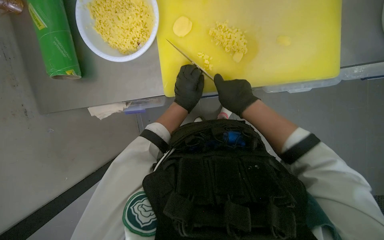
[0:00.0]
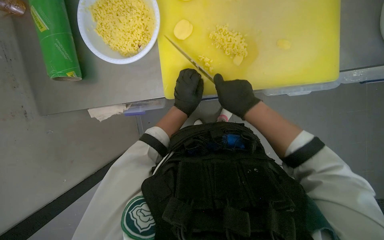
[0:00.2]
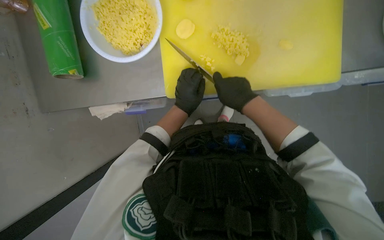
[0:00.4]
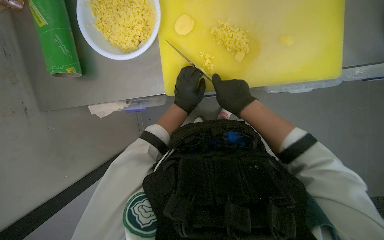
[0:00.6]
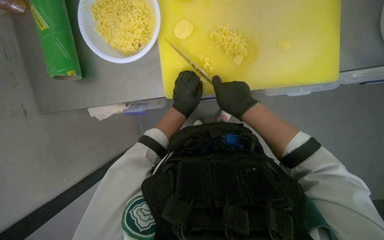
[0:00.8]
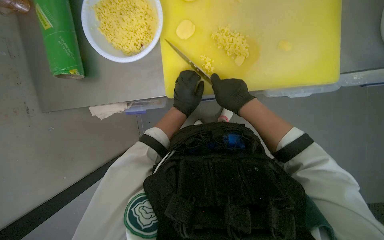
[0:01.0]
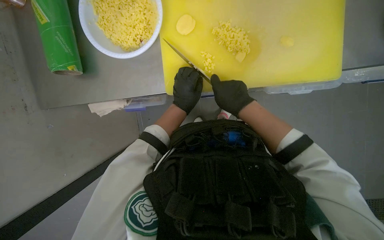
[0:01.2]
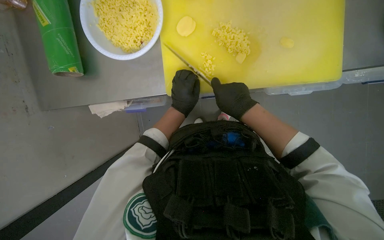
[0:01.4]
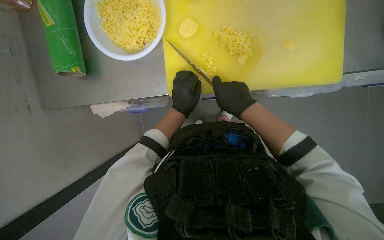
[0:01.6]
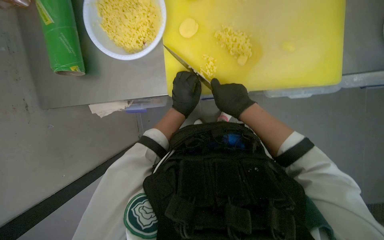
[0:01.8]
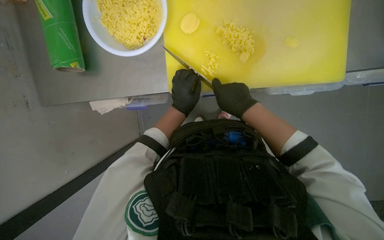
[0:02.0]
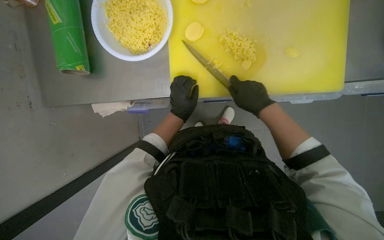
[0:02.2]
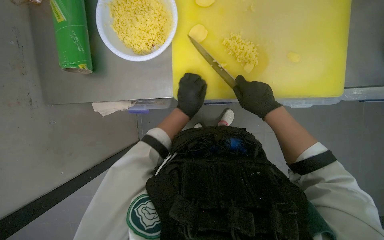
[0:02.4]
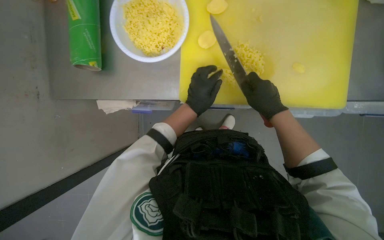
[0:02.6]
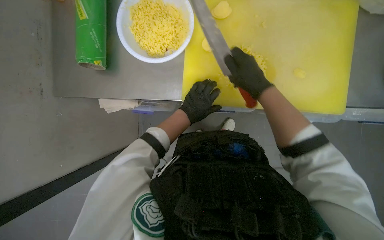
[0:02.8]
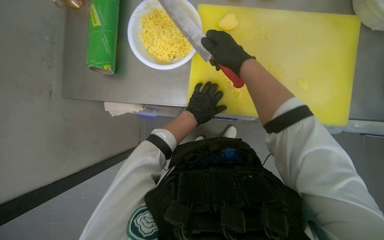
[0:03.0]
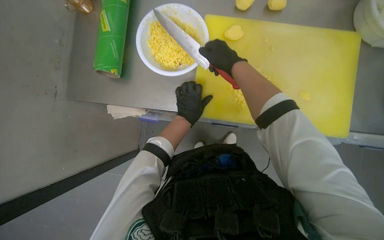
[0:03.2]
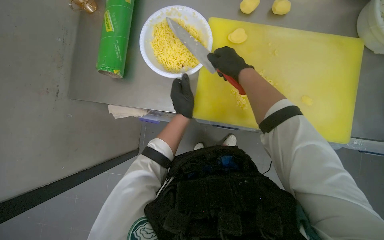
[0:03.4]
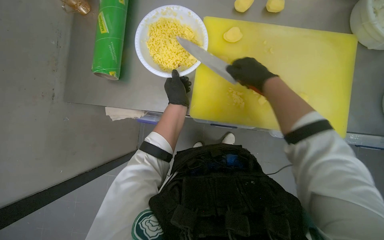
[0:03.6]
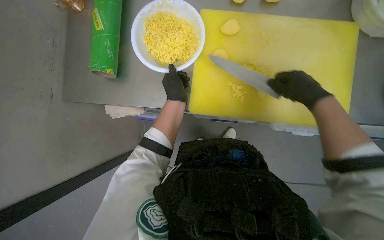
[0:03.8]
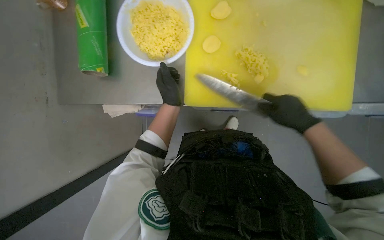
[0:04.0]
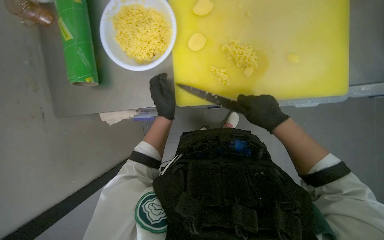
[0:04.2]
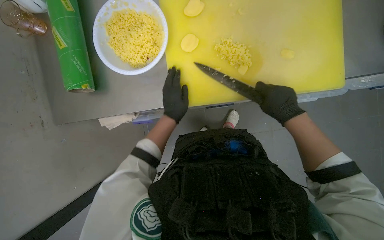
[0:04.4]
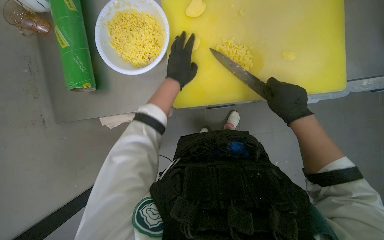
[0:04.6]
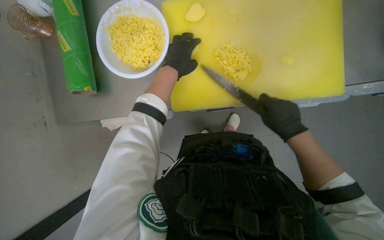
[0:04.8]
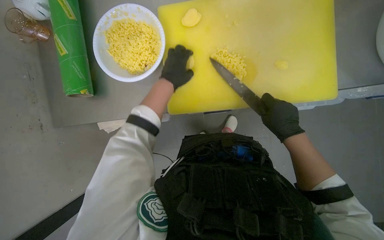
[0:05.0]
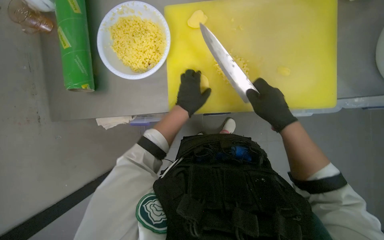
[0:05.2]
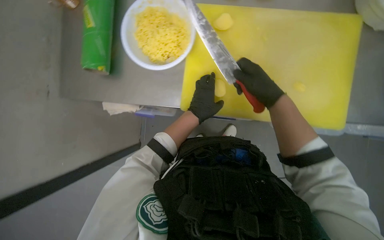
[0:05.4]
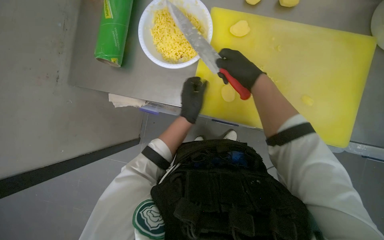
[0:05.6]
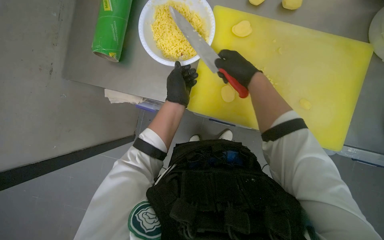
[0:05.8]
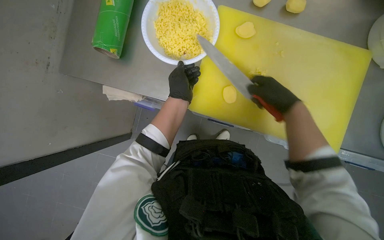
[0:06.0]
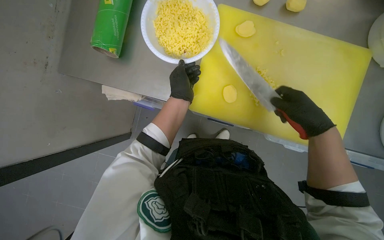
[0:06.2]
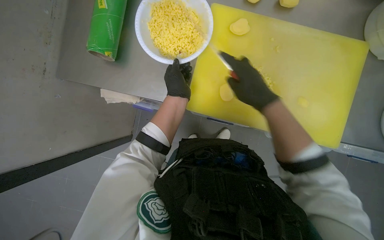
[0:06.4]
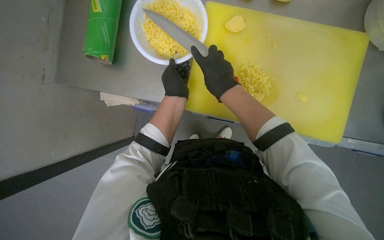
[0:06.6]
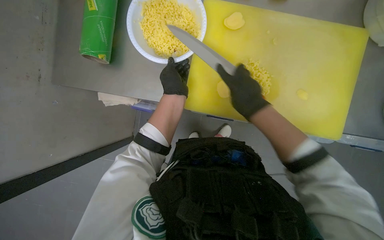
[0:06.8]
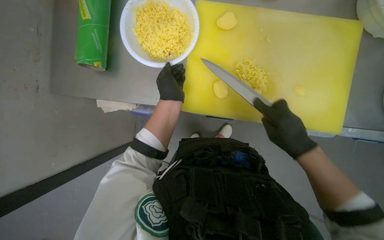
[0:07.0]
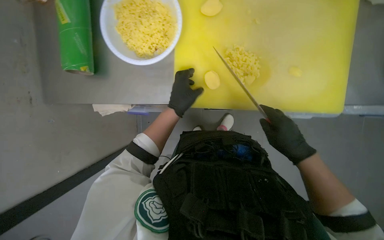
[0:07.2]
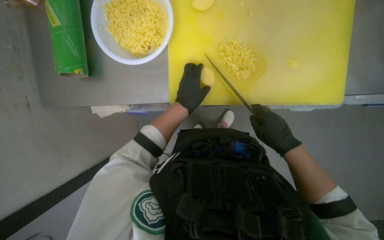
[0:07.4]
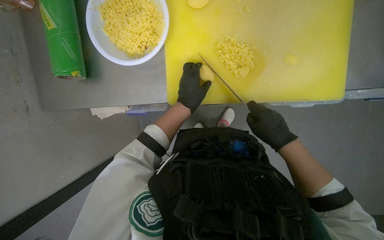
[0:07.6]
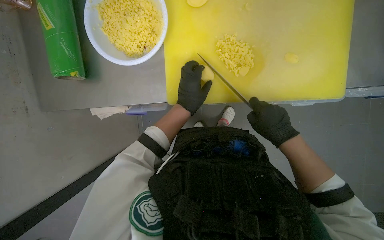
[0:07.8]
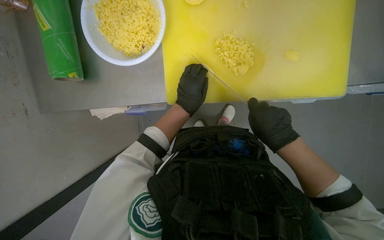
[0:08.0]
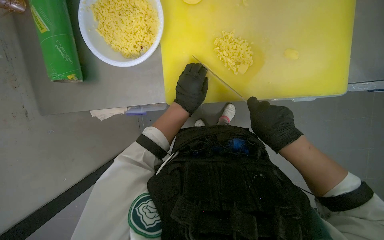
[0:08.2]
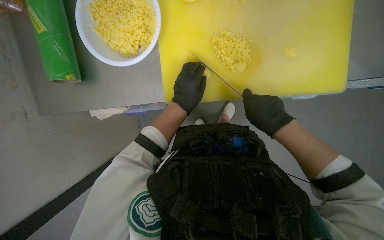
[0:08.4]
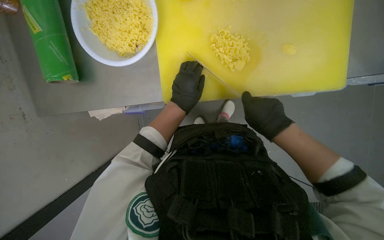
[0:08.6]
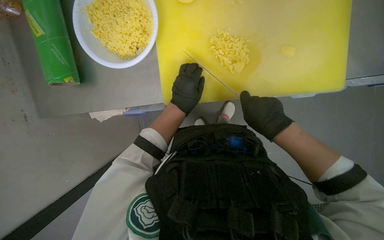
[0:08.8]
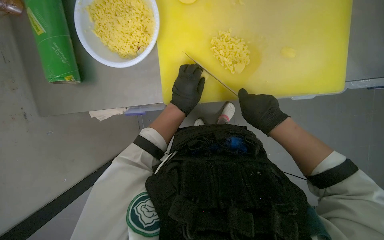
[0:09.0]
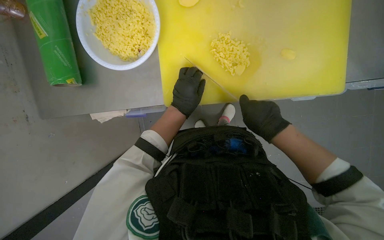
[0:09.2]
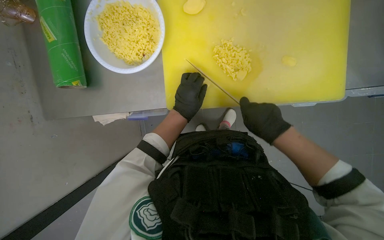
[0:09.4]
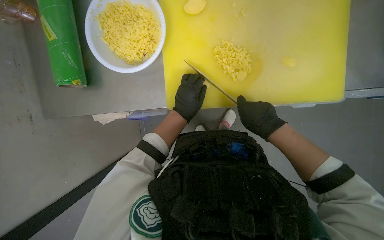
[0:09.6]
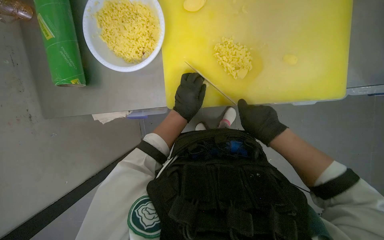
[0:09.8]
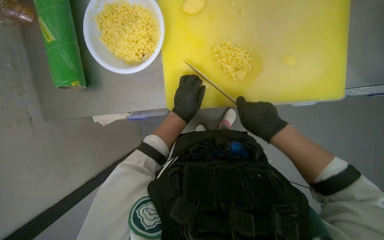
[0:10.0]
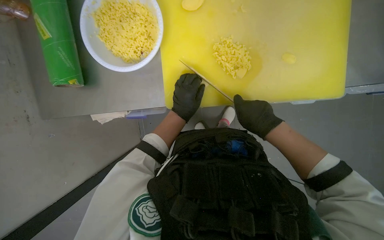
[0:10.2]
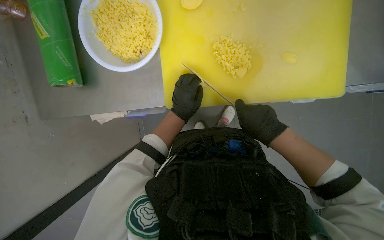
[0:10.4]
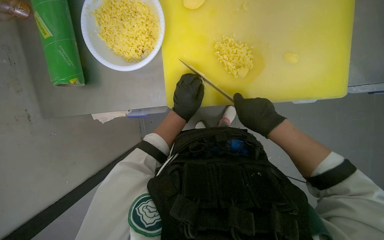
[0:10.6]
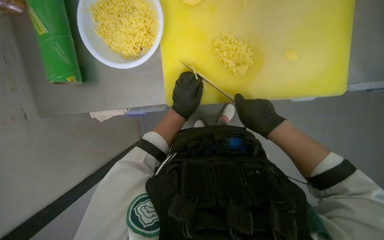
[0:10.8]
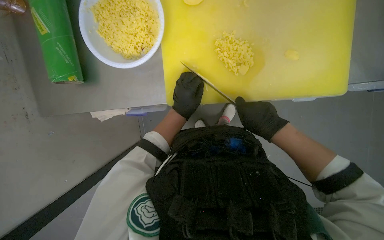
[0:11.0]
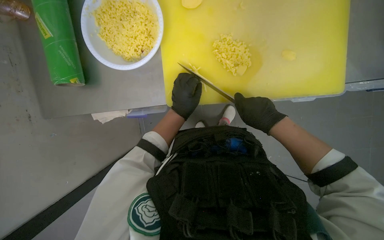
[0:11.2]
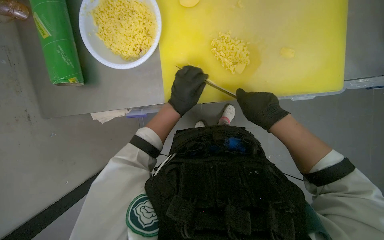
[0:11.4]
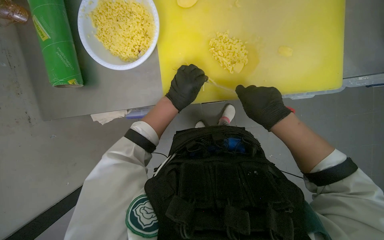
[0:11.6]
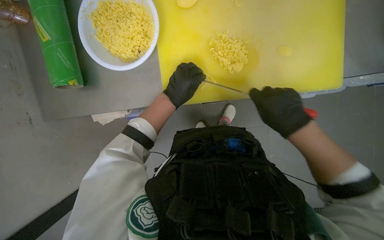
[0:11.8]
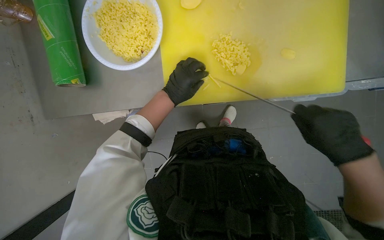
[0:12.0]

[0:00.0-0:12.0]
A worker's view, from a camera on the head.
Job: preparing food.
The whole recording: Slicing and dicing potatoes. The worker slices and dices potatoes on a yellow cutting board, then transfers them to a white bowl.
0:00.0 to 0:01.6: The hands work in one place, with small movements.
0:01.6 to 0:03.0: The right hand is displaced up the picture and nearer to the camera by roughly 20 cm.
0:03.0 to 0:04.4: The right hand moves down the picture and to the right, some 25 cm.
0:06.0 to 0:07.6: The right hand shifts approximately 20 cm down the picture, and travels to the left and back again, about 15 cm each way.
0:07.6 to 0:10.4: The hands stay close to where they were, moving slightly.
0:10.4 to 0:12.0: The right hand heads to the right, covering roughly 10 cm.

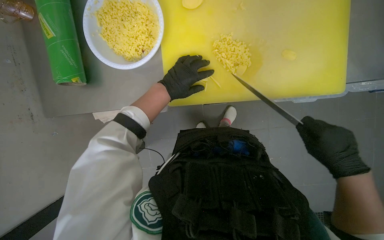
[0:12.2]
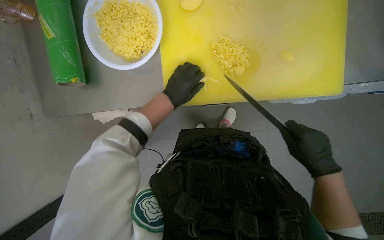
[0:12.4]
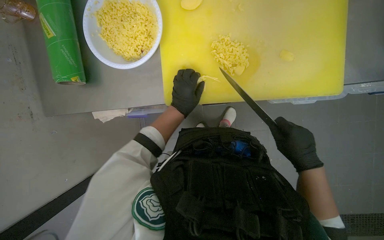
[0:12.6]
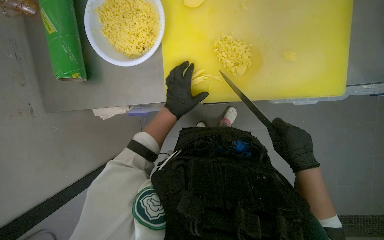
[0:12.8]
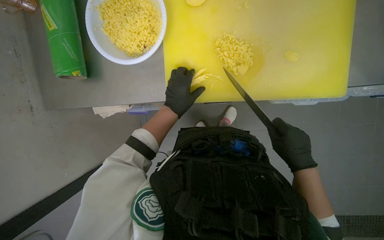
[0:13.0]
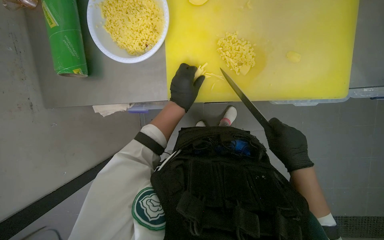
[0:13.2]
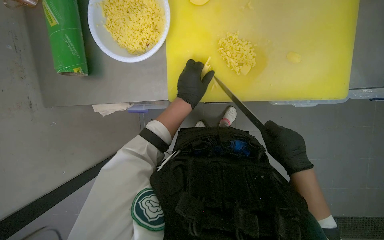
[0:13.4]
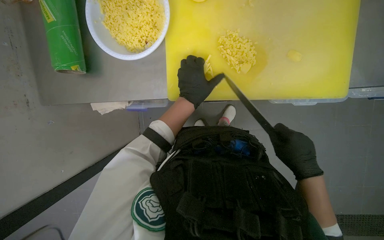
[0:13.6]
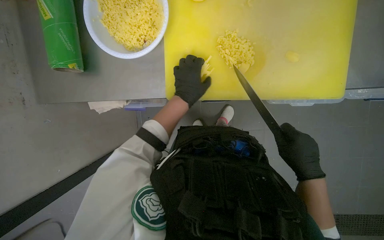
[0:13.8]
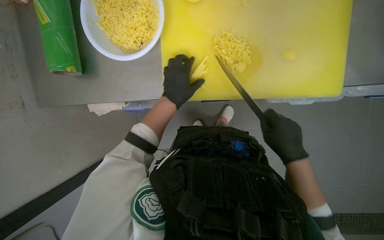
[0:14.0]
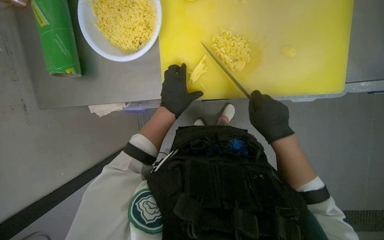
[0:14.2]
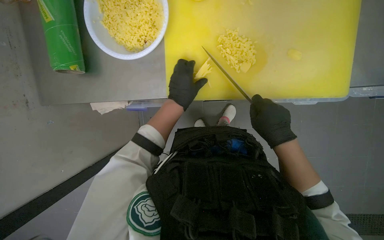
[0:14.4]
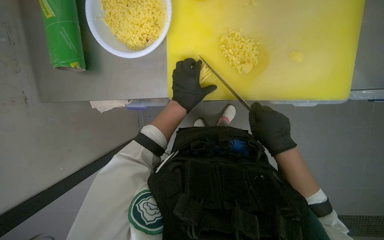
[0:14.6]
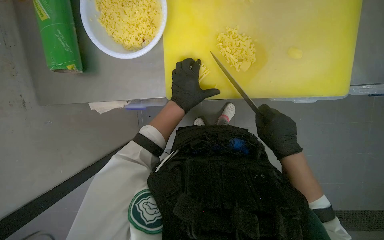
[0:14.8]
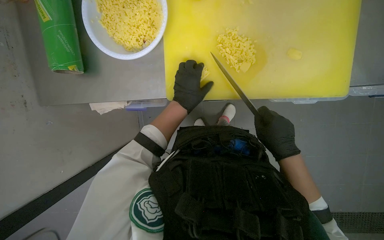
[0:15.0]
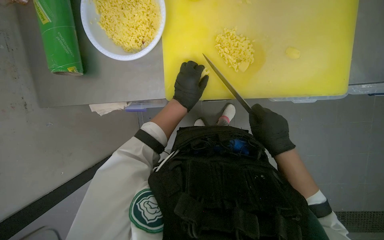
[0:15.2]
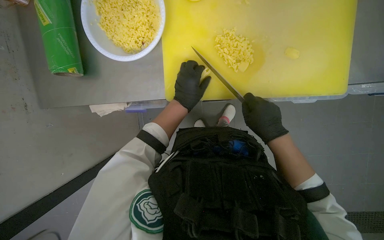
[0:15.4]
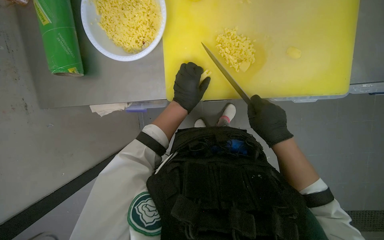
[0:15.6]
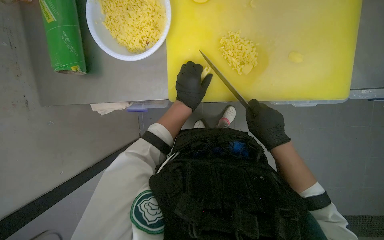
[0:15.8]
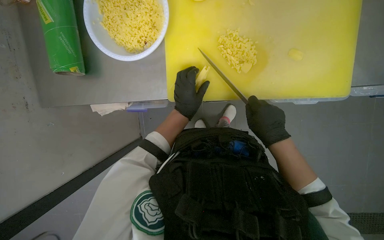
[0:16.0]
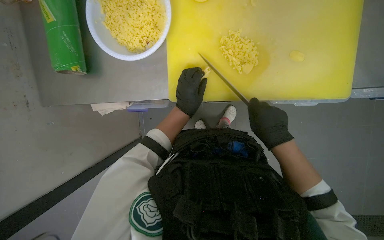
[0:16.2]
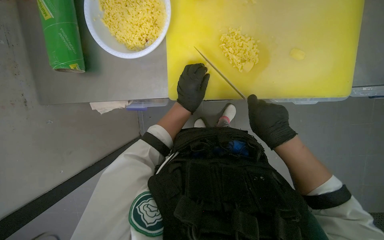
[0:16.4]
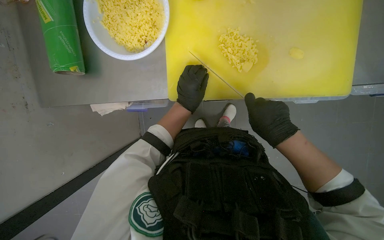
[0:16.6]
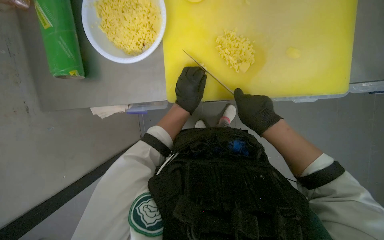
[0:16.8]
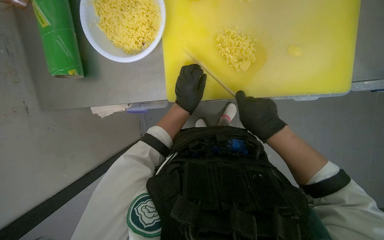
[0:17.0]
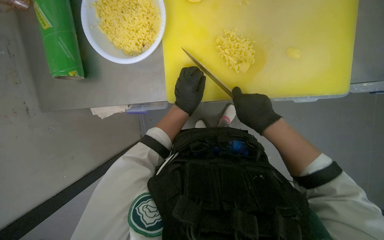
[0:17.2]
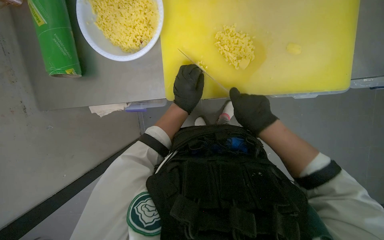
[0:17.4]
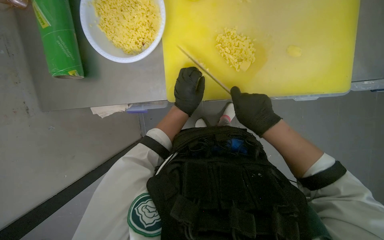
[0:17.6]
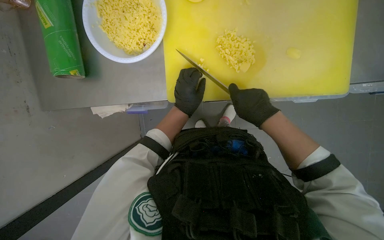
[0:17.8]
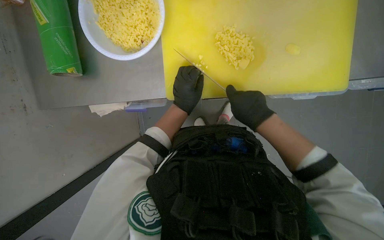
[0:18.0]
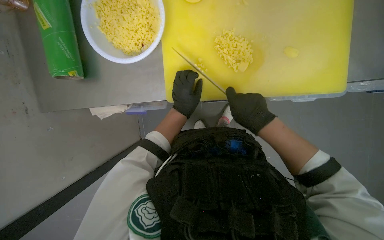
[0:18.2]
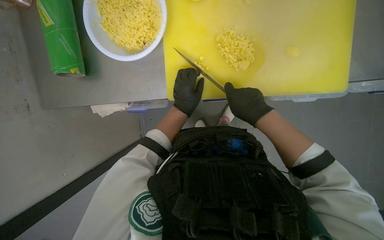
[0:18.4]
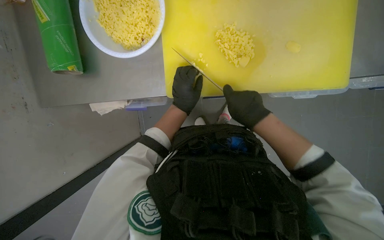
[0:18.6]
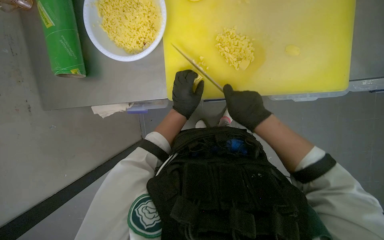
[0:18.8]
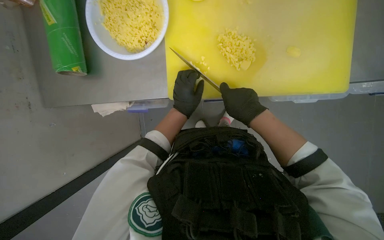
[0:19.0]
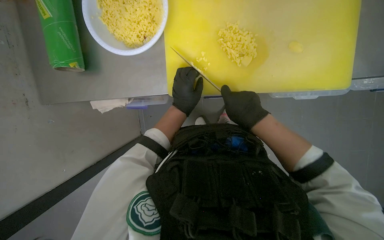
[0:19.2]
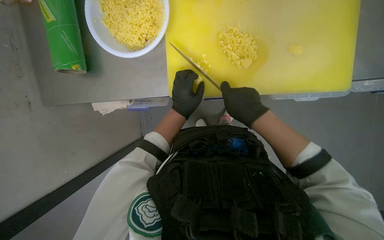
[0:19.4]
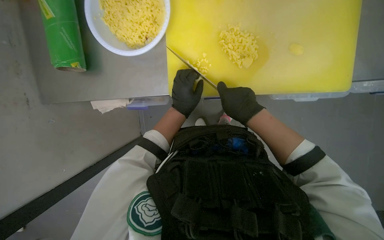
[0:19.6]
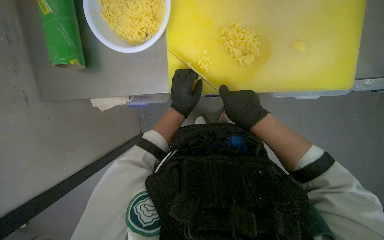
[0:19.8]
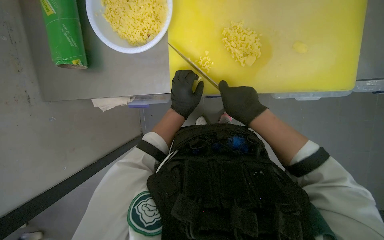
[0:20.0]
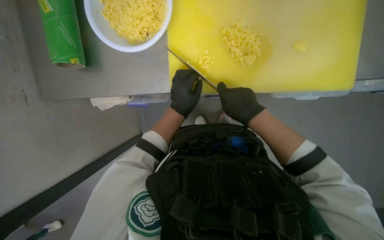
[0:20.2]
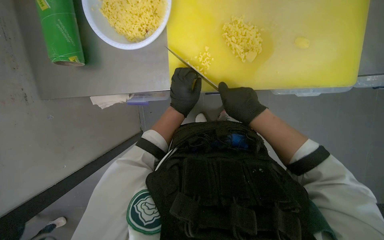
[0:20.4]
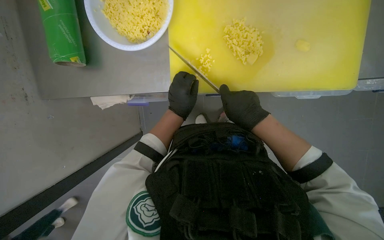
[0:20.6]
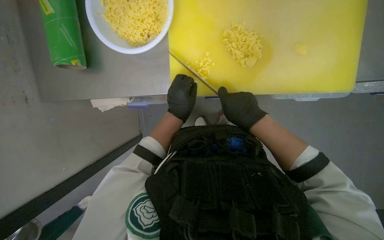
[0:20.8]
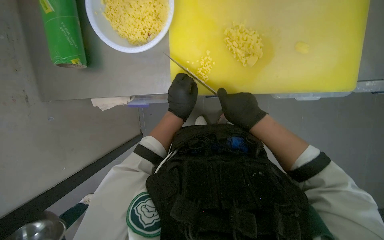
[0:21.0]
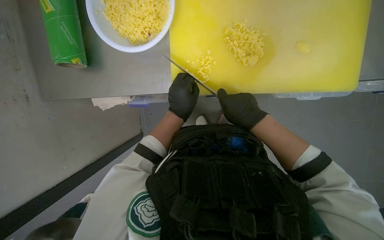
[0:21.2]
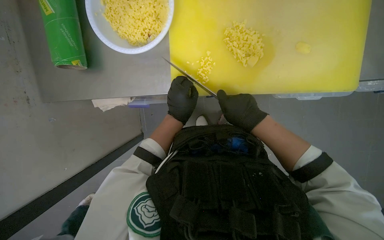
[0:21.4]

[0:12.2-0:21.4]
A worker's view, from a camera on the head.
Job: preparing food.
The whole recording: Slicing and dicing potatoes. The worker slices and dices potatoes on a yellow cutting board, then transfers them to a white bowl.
0:12.2 to 0:13.8: The hands make small movements and keep their place.
0:15.2 to 0:18.4: The hands make small movements and keep their place.
0:18.4 to 0:21.4: The hands make small movements and keep their place.
